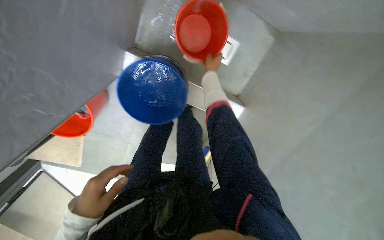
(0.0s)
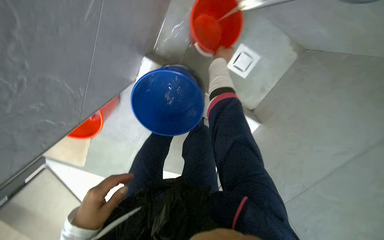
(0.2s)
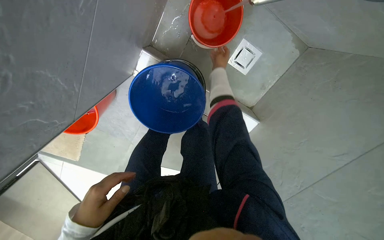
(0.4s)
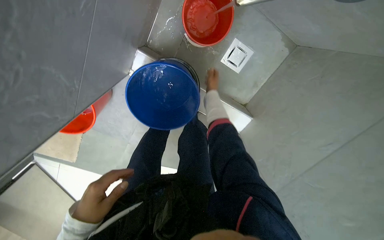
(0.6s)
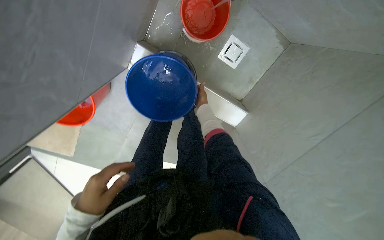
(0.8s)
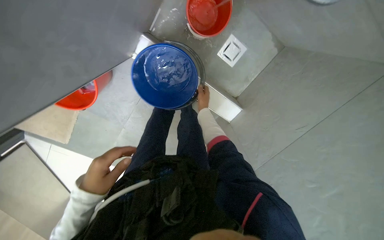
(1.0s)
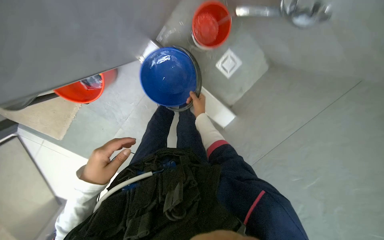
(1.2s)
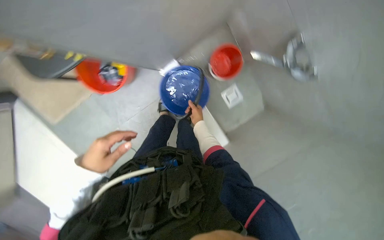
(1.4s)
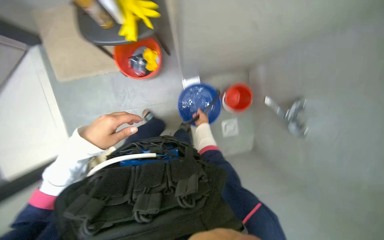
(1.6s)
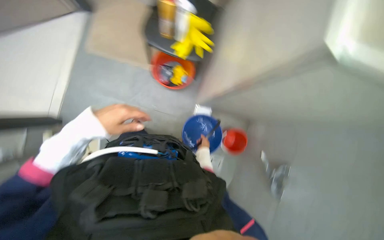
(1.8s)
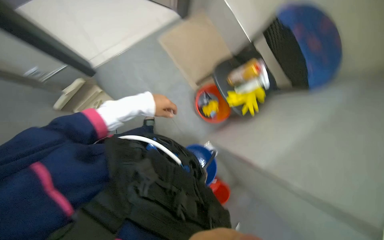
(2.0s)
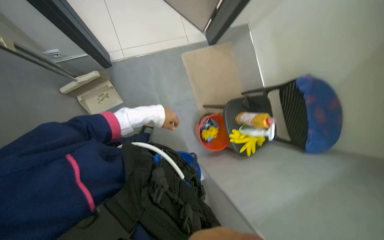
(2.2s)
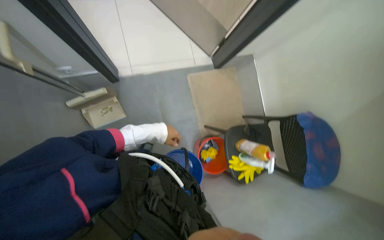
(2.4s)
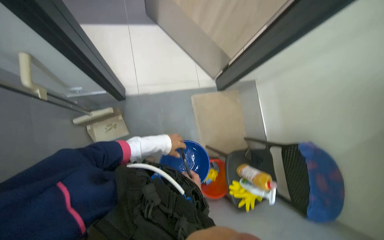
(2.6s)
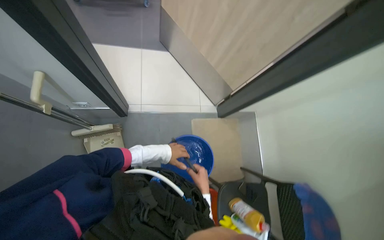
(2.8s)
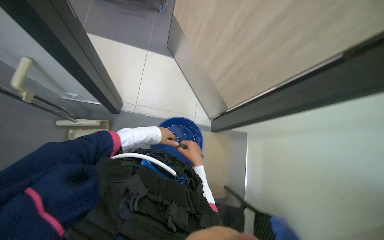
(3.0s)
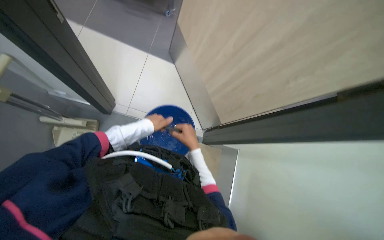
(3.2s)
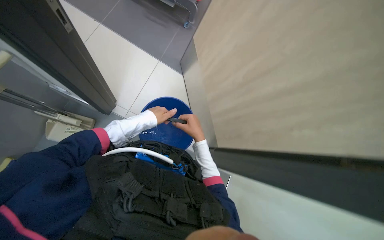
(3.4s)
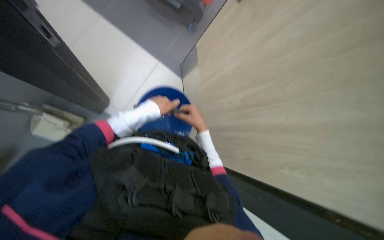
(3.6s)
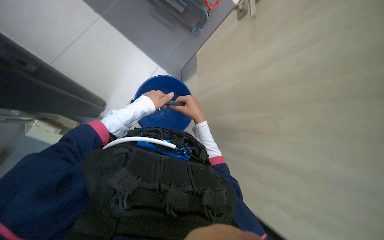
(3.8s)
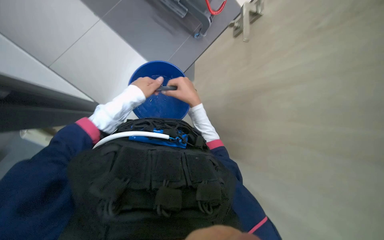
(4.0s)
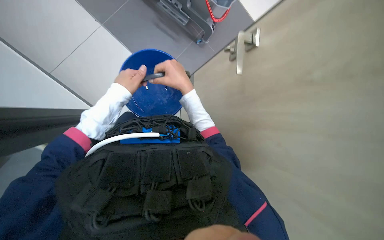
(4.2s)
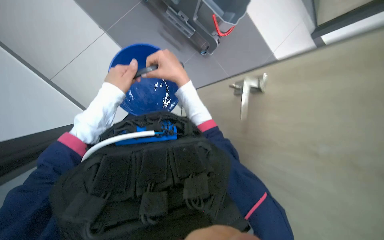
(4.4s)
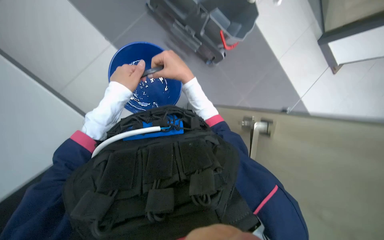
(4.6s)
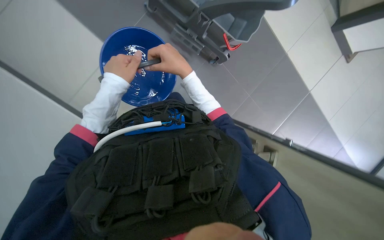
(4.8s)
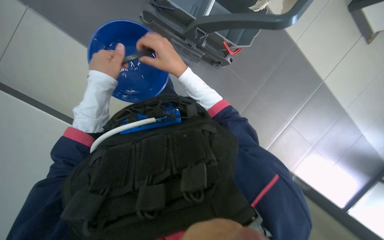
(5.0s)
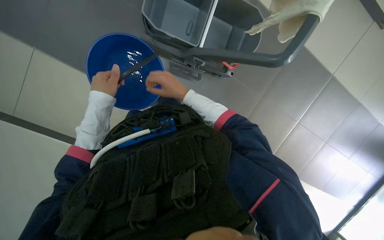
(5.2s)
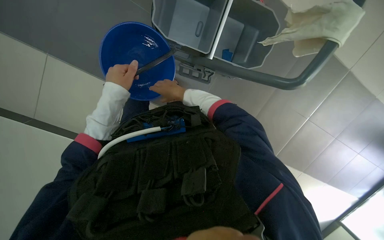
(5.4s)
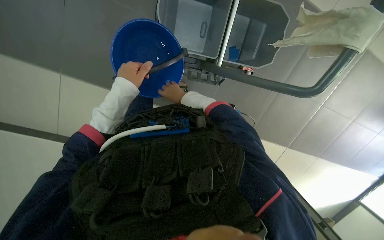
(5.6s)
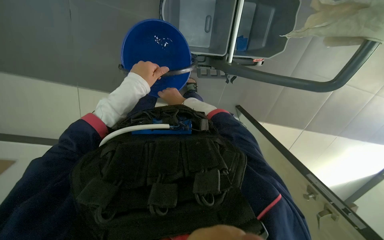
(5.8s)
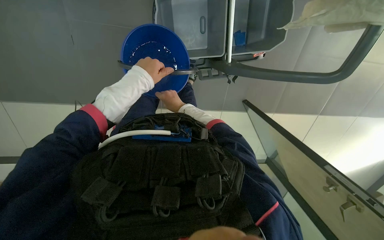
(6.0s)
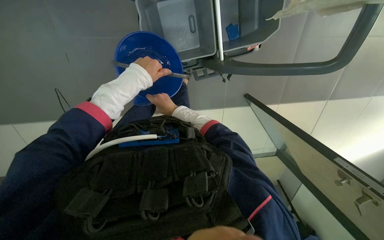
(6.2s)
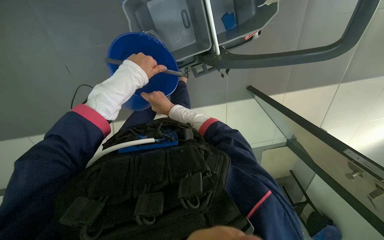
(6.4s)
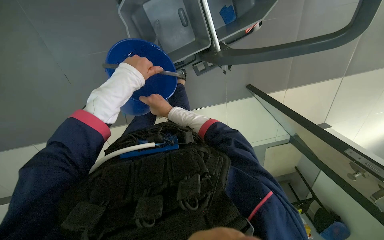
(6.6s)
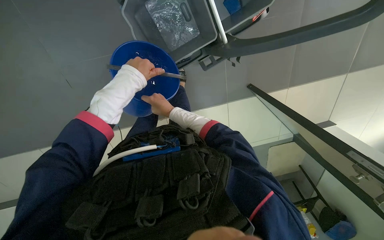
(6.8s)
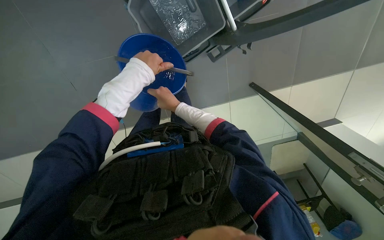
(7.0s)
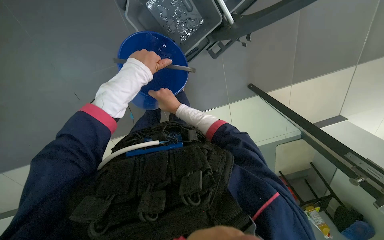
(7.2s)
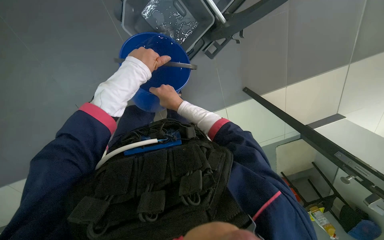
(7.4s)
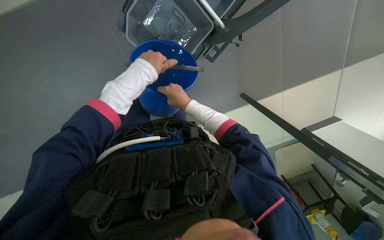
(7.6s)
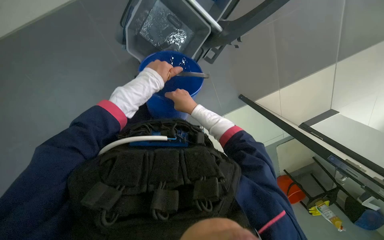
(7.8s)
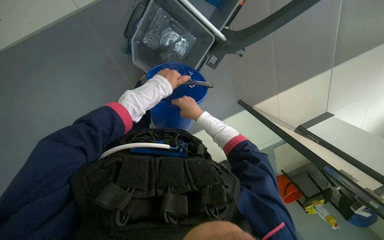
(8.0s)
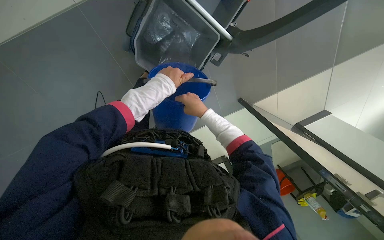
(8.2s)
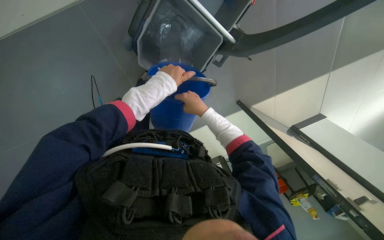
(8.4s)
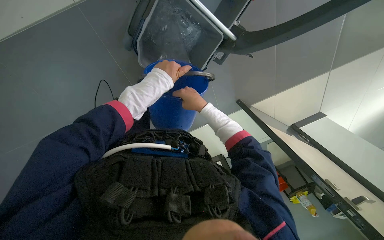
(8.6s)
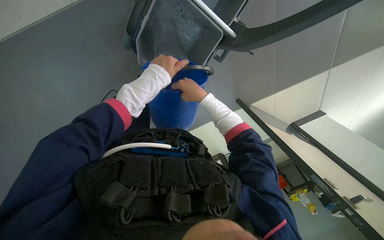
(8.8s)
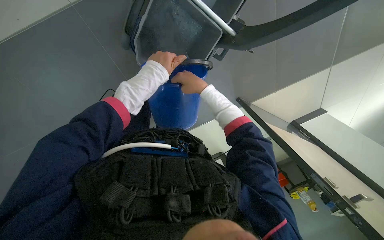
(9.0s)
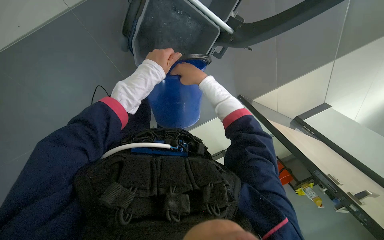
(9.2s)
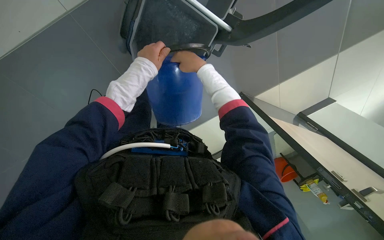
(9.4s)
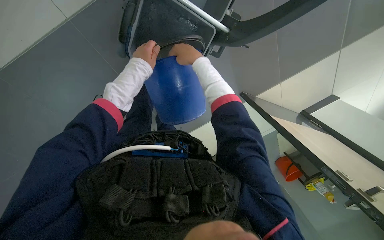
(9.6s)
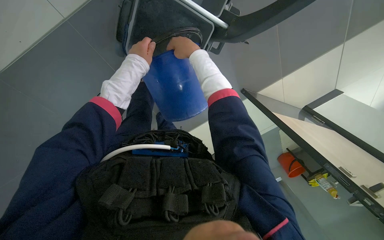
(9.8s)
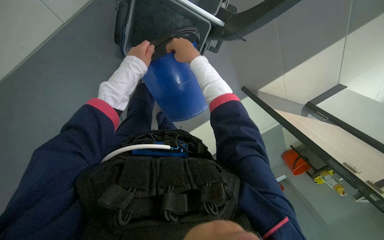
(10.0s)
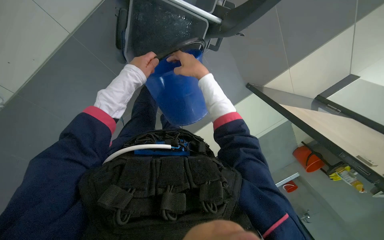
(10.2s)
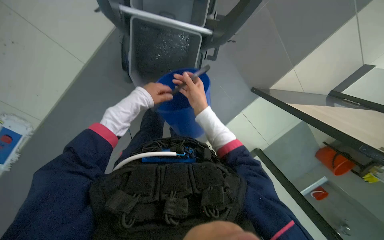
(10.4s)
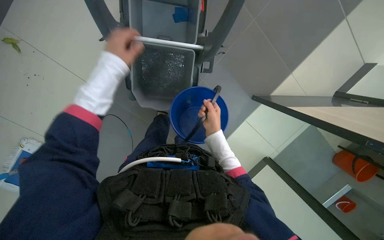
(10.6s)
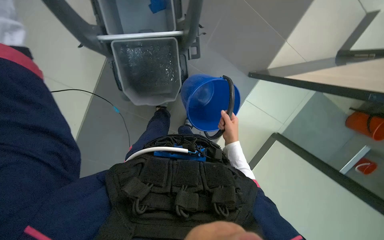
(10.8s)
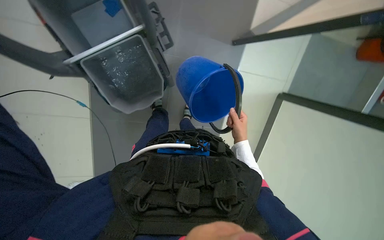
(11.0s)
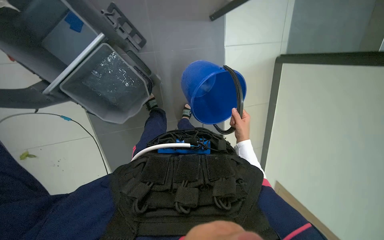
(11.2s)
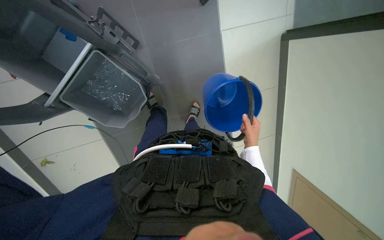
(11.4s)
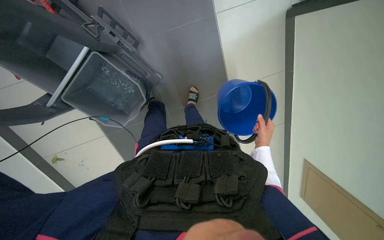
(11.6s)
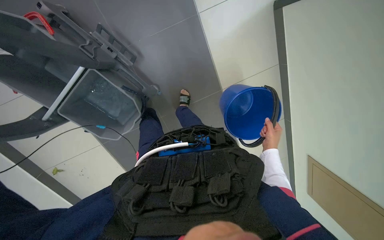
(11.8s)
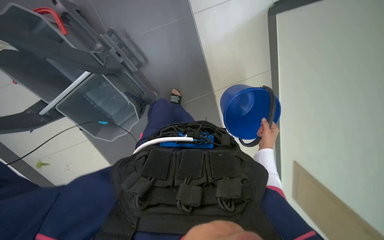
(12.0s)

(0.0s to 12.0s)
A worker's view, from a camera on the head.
Job: preparing cleaning supplies.
The whole recording: Preparing cleaning solution. The worker prepares cleaning solution by pouring liquids into a bucket and then into the cleaning cart.
0.0s - 1.6s: The head travels approximately 50 cm. The camera sweeps to the right, by some 25 degrees. The view tips upward by approximately 25 degrees. Everything in view rotates approximately 45 degrees clockwise.
1.6s - 3.0s: The view tilts some 30 degrees upward. Everything in view rotates about 50 degrees clockwise.
3.0s - 4.4s: The view tips upward by about 15 degrees. The left hand moves nearer to the camera, some 10 cm. Meanwhile the right hand travels up the picture by approximately 30 cm.
4.4s - 6.0s: The view swings some 20 degrees to the left.
7.6s - 9.0s: The hands are busy where they are.
10.4s - 12.0s: Everything in view rotates approximately 55 degrees counterclockwise.

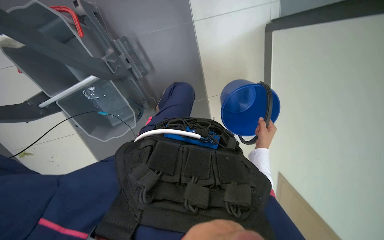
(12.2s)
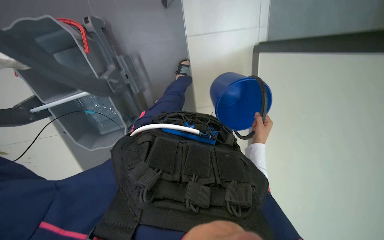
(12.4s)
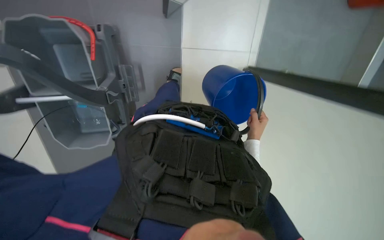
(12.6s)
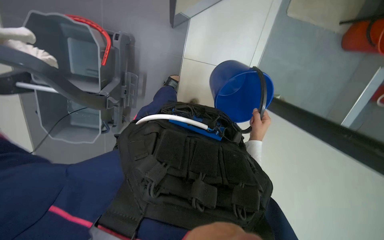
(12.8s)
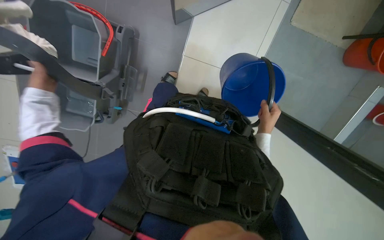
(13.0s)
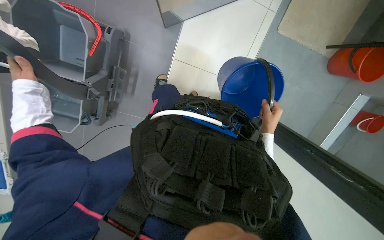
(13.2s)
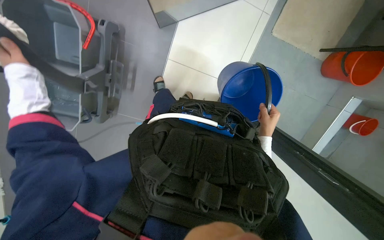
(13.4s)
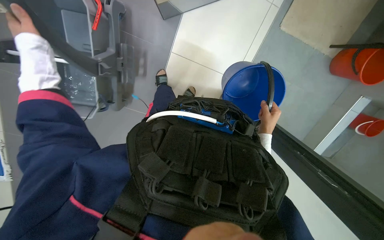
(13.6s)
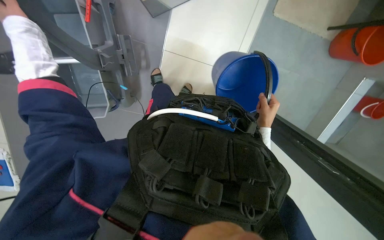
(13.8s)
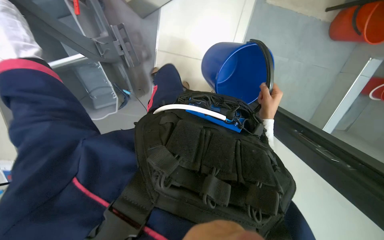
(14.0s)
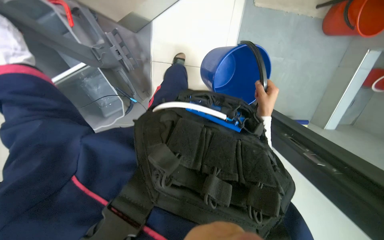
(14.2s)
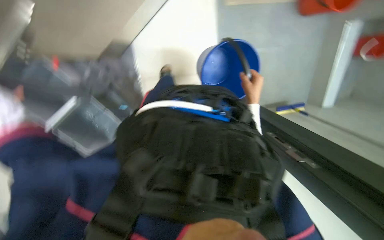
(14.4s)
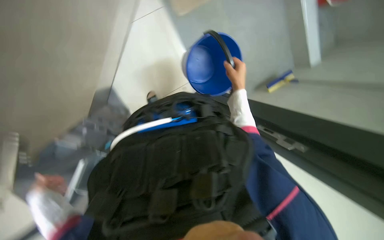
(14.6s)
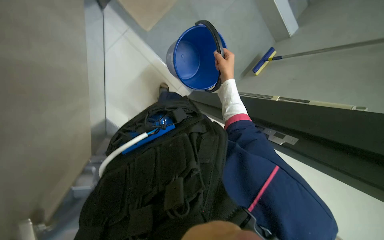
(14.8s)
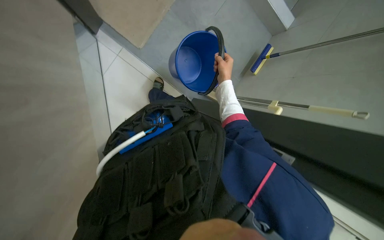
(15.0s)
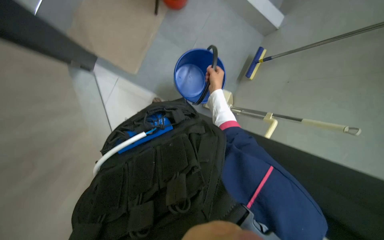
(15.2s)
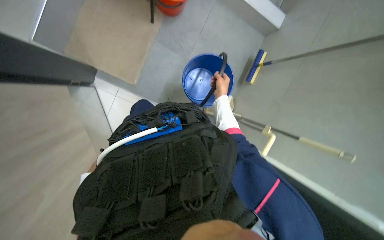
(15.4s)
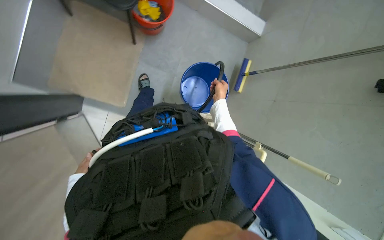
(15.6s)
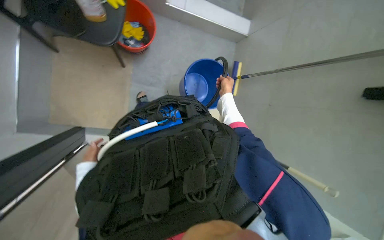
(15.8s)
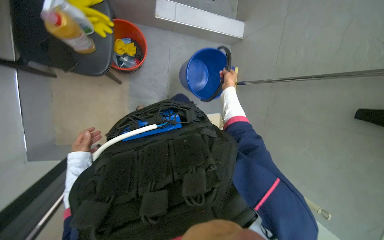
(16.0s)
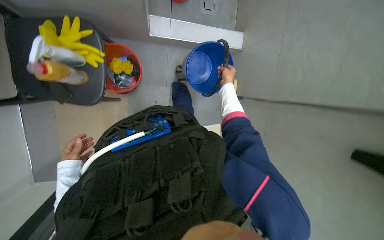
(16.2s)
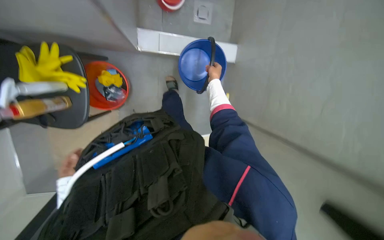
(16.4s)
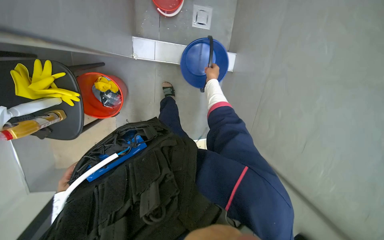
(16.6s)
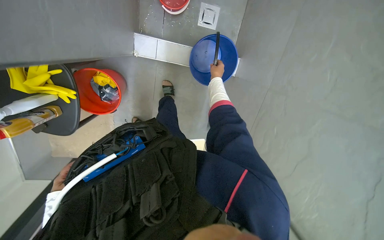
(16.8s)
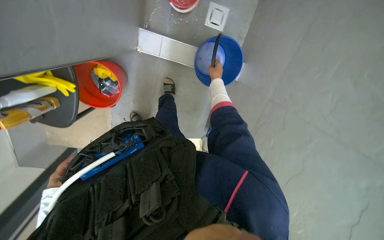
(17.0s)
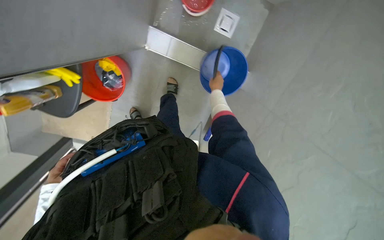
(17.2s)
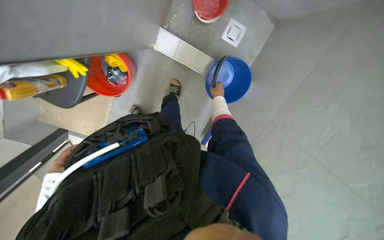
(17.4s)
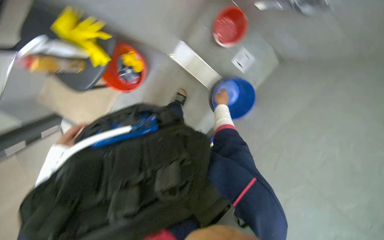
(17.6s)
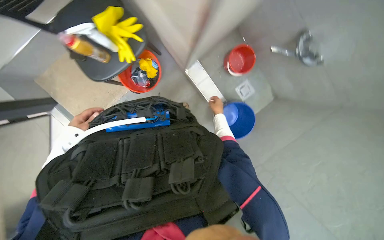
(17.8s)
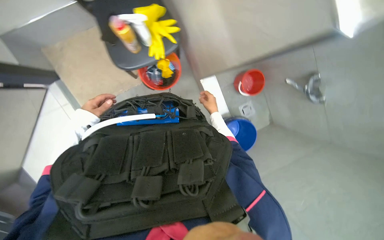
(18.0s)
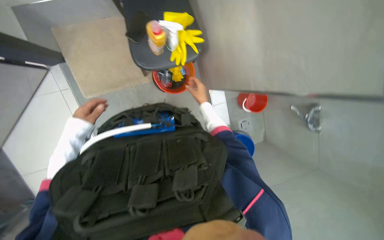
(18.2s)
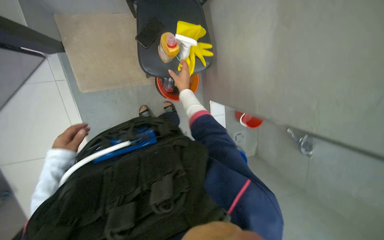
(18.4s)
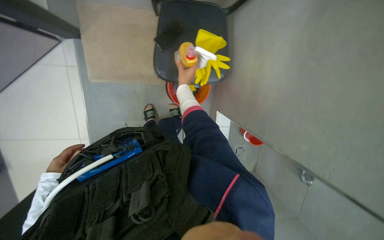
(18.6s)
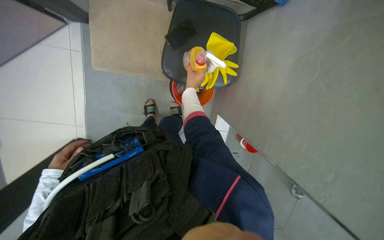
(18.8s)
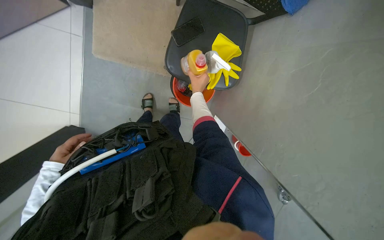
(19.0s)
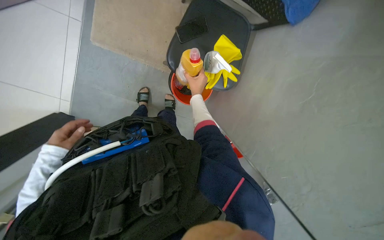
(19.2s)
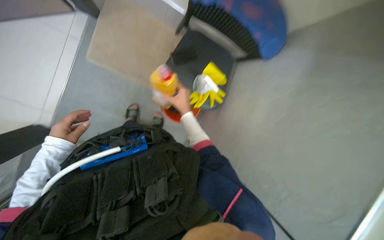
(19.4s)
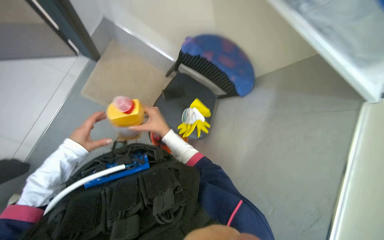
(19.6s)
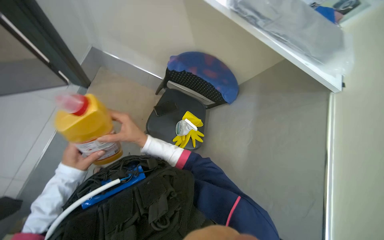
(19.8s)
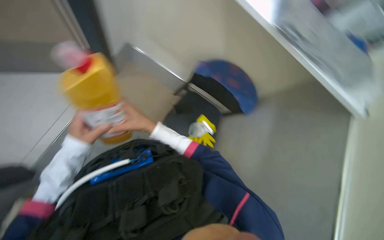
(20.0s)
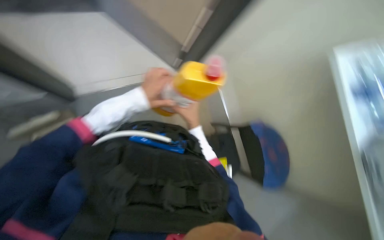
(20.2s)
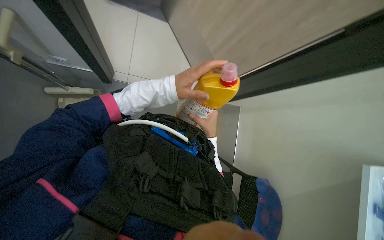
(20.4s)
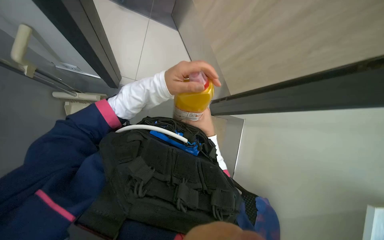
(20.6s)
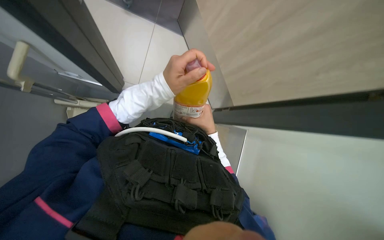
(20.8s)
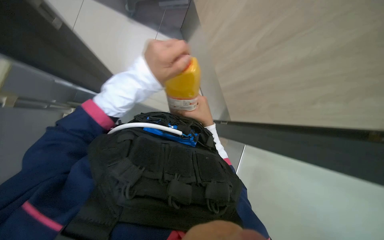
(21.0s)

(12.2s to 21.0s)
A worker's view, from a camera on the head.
Job: preparing cleaning supplies.
The whole recording: Preparing cleaning solution. The worker prepares cleaning solution by pouring liquids into a bucket and then into the cleaning cart.
12.2s - 13.6s: The view tips upward by some 15 degrees. The right hand is displaced up the picture by some 15 cm.
13.6s - 15.2s: Everything in view rotates approximately 65 degrees counterclockwise.
15.2s - 16.6s: The camera is carried roughly 60 cm.
18.0s - 19.6s: The view pans to the right by approximately 25 degrees. The view tips upward by roughly 20 degrees. Everything in view rotates approximately 45 degrees clockwise.
19.6s - 21.0s: The wearer's head swings roughly 65 degrees to the left. The view tips upward by some 30 degrees.
